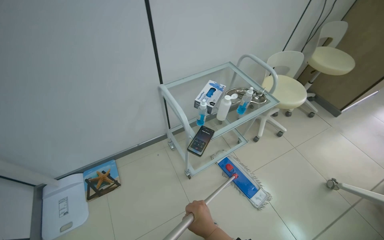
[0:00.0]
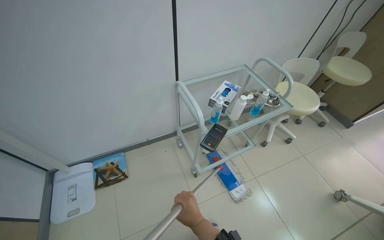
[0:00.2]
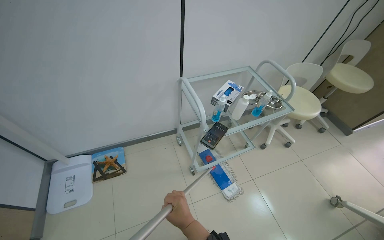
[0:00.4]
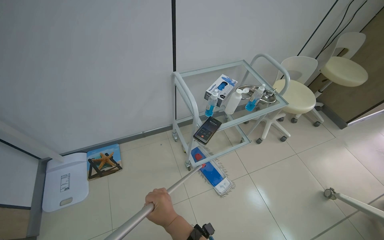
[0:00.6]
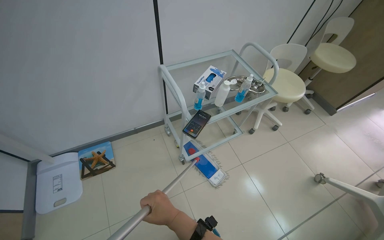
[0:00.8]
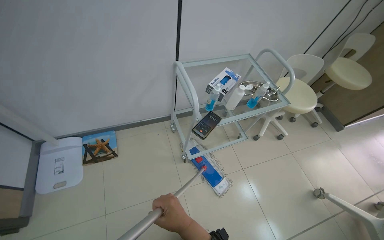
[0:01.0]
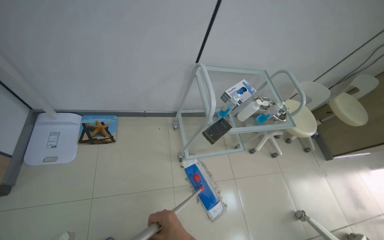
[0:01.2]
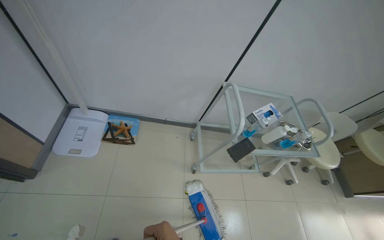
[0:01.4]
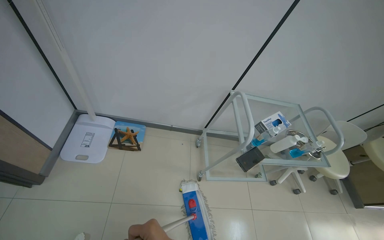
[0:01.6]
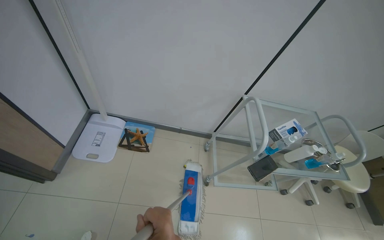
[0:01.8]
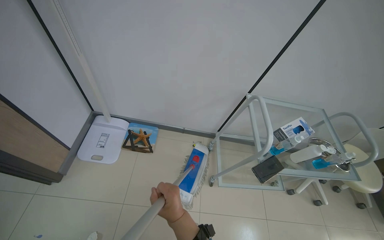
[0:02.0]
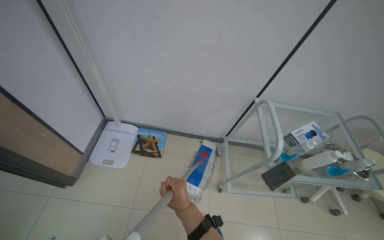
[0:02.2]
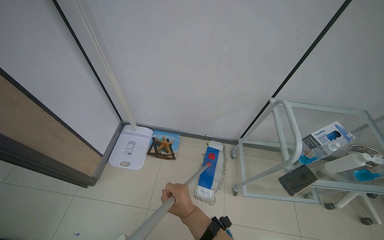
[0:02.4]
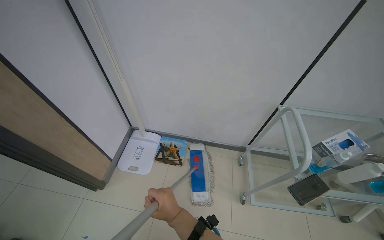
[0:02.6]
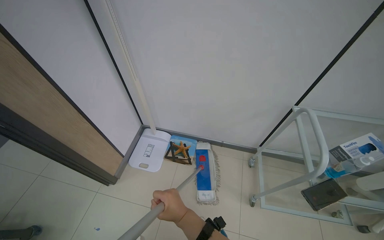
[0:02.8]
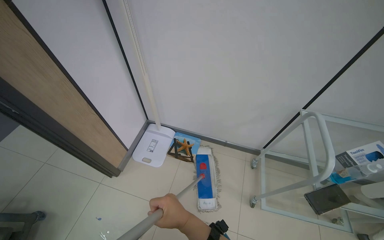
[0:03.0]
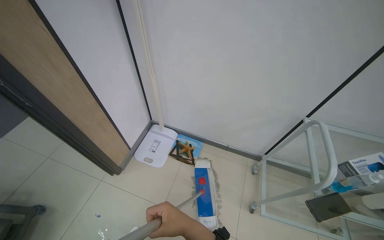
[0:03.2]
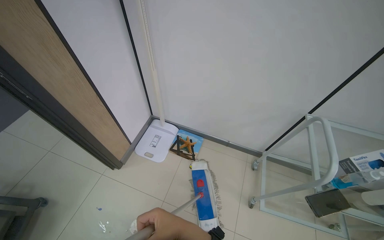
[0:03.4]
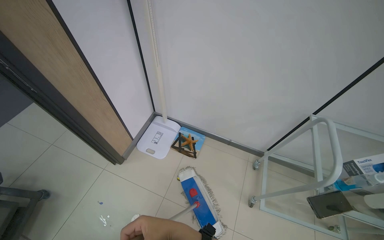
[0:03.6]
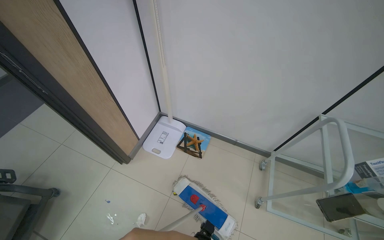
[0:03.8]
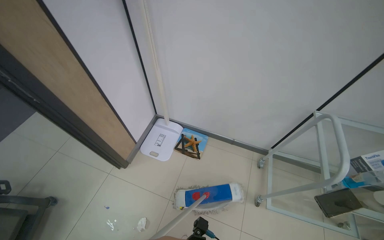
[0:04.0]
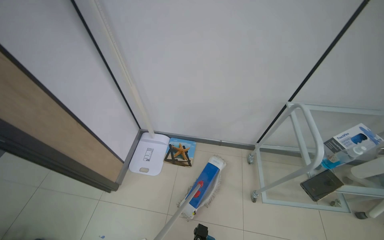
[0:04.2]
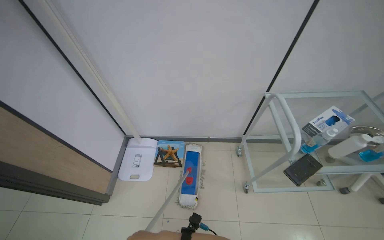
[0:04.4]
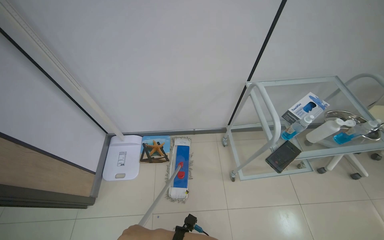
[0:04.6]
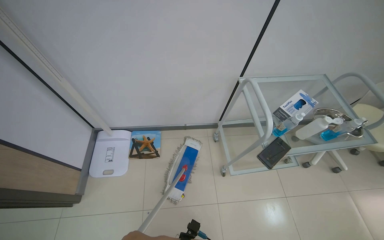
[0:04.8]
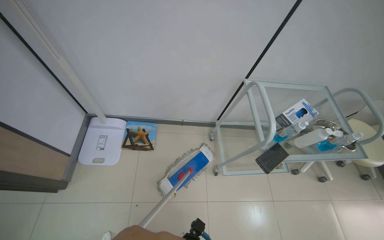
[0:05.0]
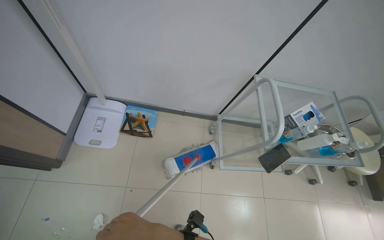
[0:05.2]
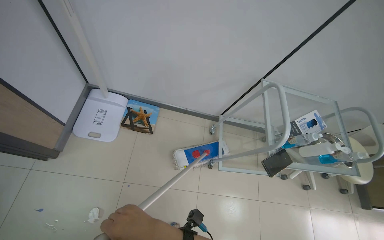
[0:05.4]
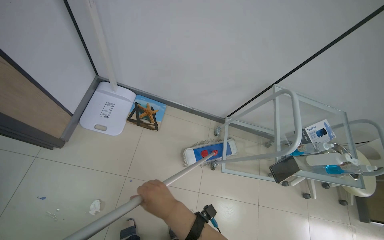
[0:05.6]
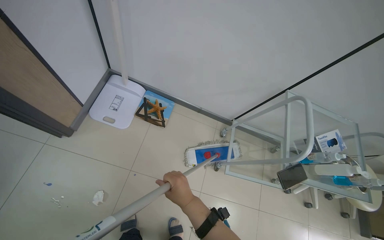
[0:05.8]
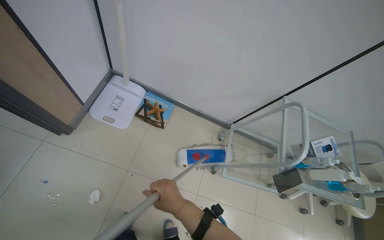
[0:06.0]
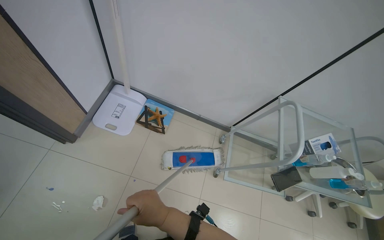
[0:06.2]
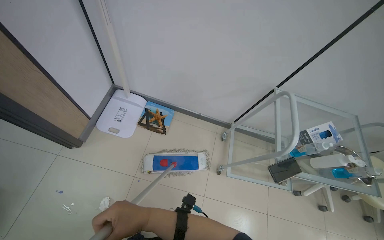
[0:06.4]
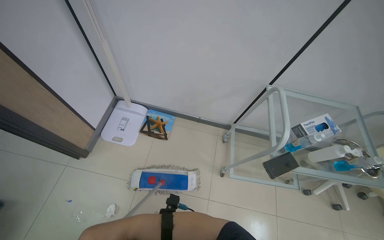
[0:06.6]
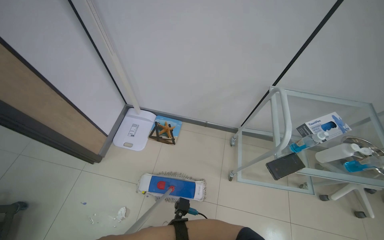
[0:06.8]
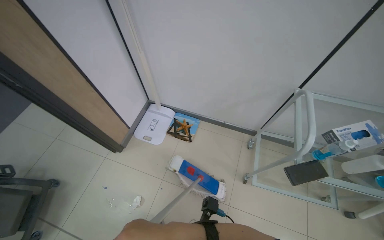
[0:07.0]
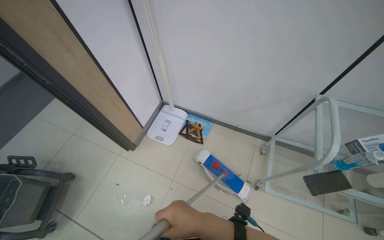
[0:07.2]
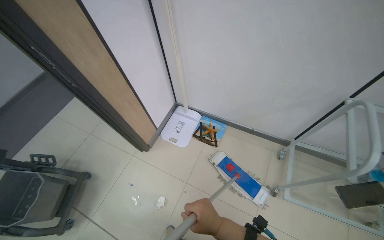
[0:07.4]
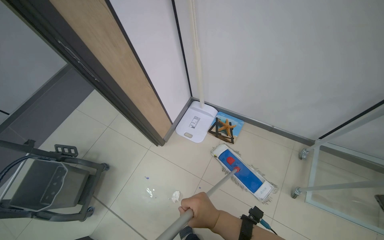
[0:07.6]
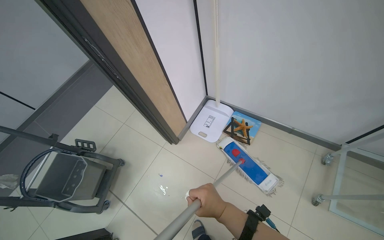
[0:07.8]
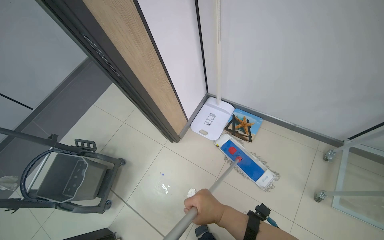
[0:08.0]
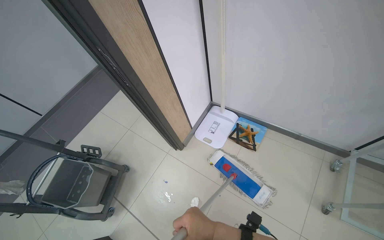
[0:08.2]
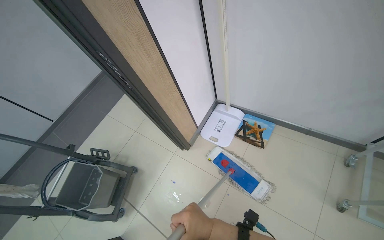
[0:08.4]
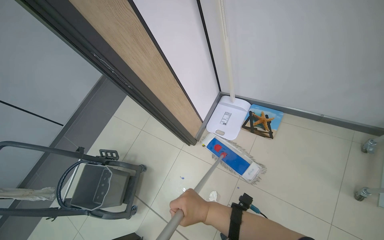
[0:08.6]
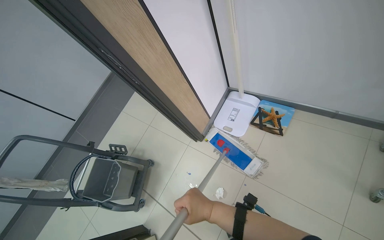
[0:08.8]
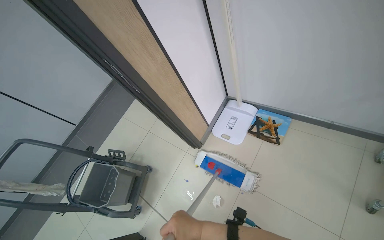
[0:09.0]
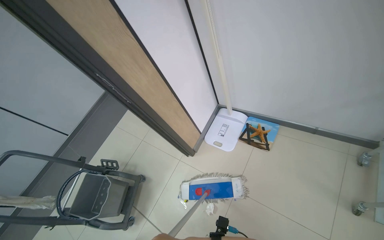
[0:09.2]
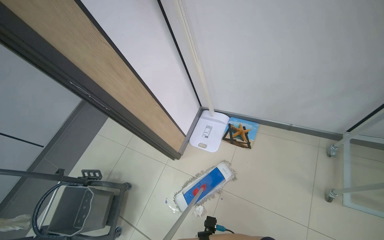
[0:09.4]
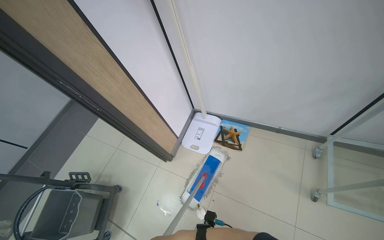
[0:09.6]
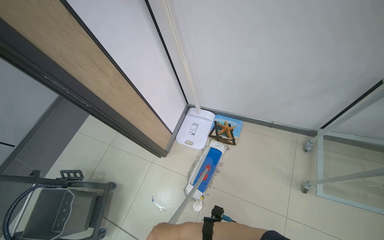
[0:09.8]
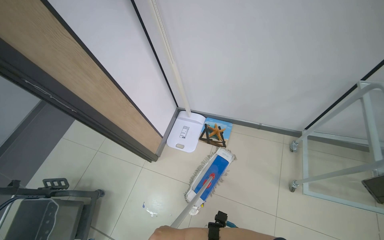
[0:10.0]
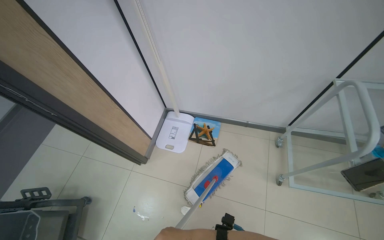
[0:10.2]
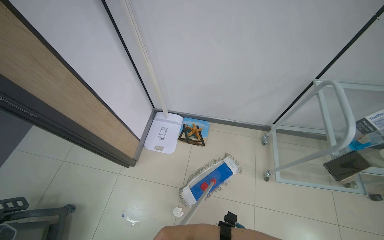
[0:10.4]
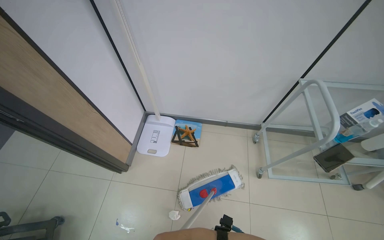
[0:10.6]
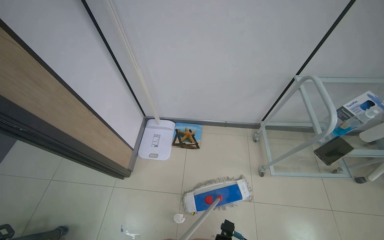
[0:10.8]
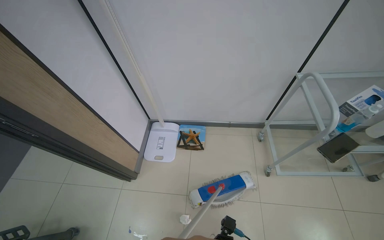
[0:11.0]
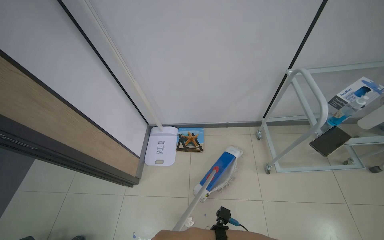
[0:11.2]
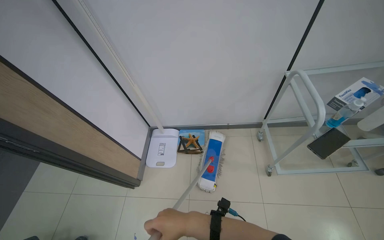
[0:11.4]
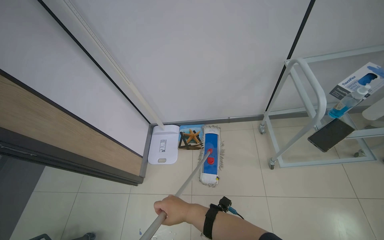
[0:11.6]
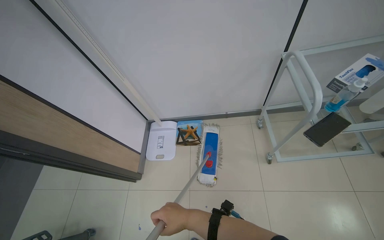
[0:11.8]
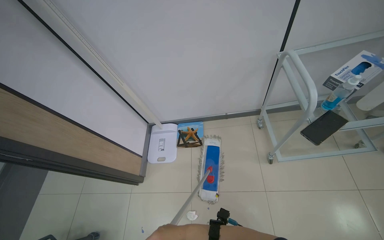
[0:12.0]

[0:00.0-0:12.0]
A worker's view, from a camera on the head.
Job: mopping floor.
The whole recording: Mopping room floor. The worker mops the floor in the room, moving furniture and objects to clean the entire area.
0:00.0 to 0:01.6: Everything in view rotates approximately 30 degrees clockwise.
0:01.6 to 0:03.0: The camera is aimed about 20 degrees further to the left.
0:06.0 to 0:07.6: The camera is aimed some 30 degrees further to the left.
0:09.0 to 0:10.4: The camera sweeps to the right, by roughly 25 degrees.

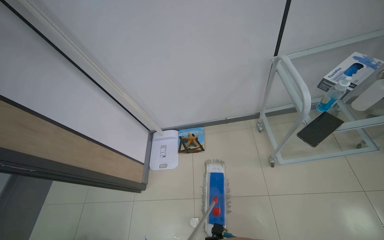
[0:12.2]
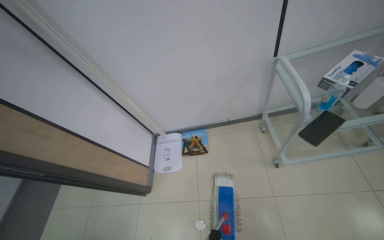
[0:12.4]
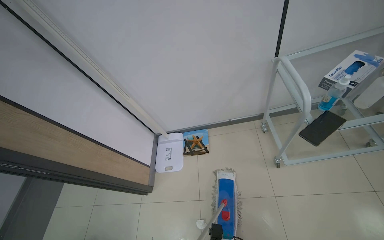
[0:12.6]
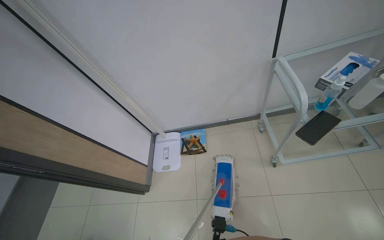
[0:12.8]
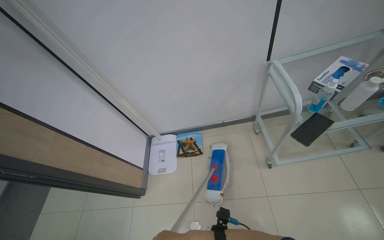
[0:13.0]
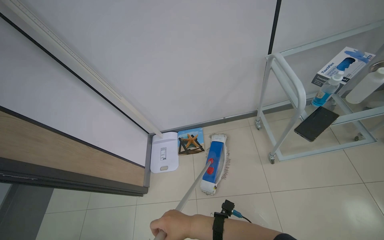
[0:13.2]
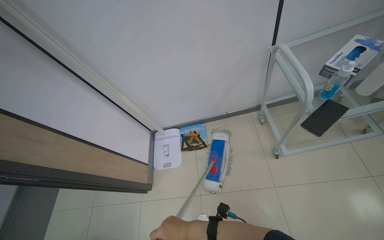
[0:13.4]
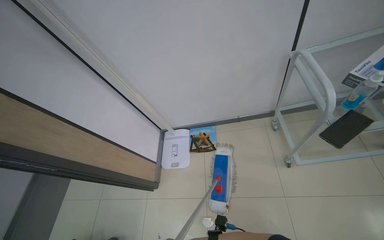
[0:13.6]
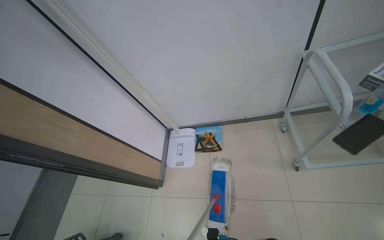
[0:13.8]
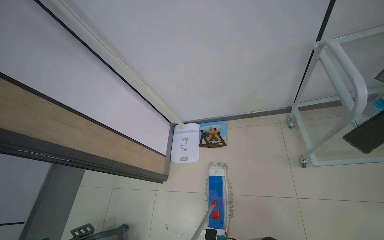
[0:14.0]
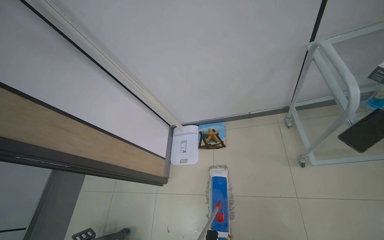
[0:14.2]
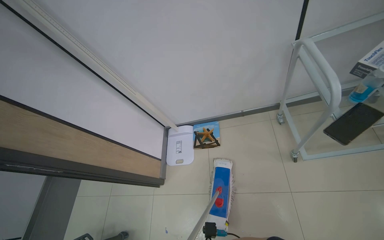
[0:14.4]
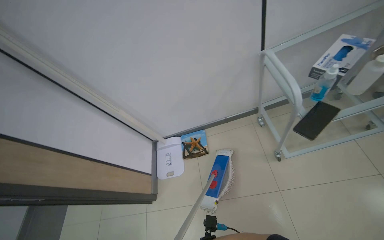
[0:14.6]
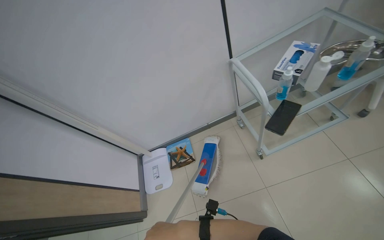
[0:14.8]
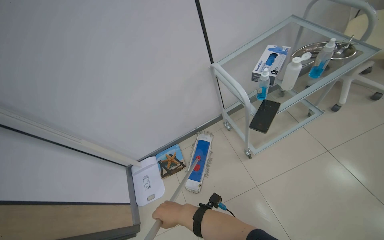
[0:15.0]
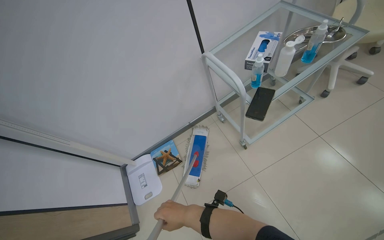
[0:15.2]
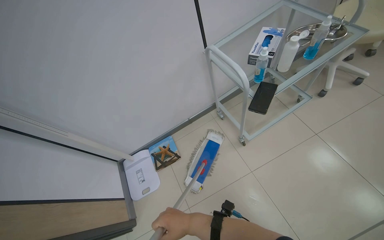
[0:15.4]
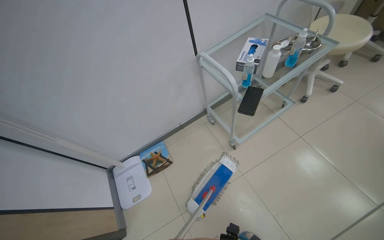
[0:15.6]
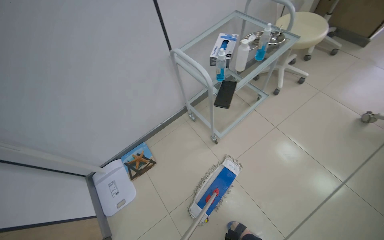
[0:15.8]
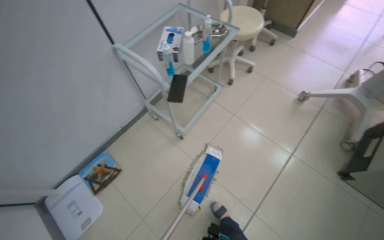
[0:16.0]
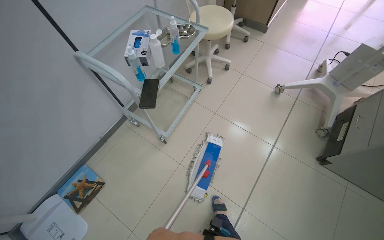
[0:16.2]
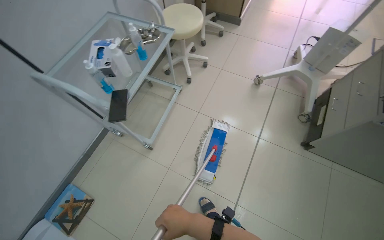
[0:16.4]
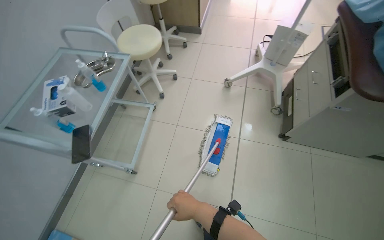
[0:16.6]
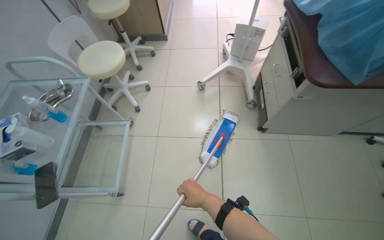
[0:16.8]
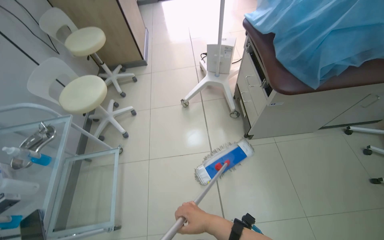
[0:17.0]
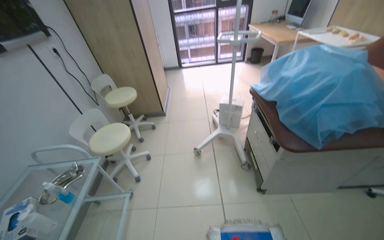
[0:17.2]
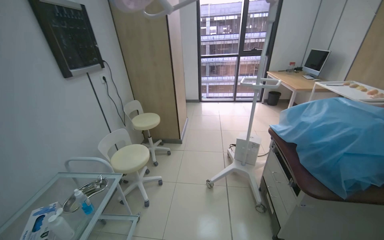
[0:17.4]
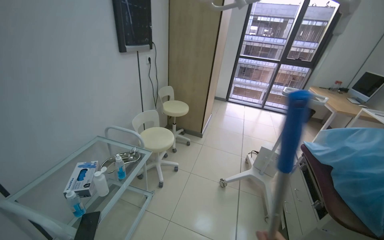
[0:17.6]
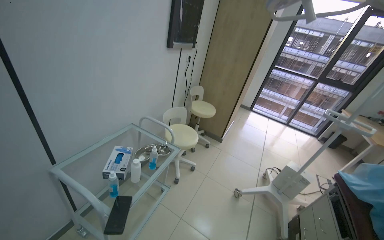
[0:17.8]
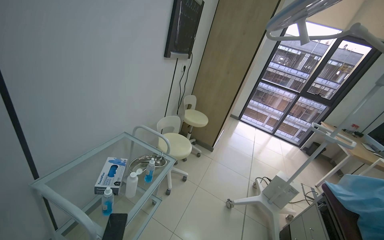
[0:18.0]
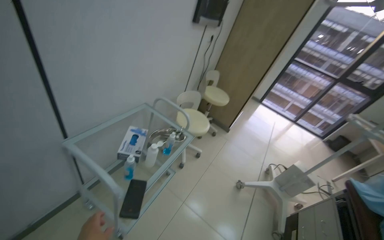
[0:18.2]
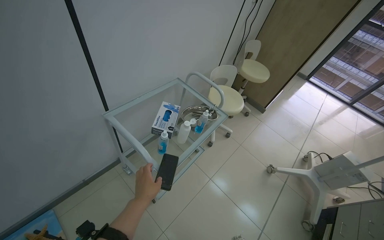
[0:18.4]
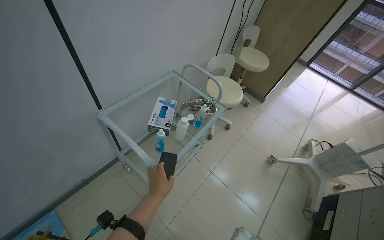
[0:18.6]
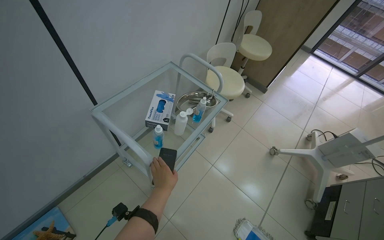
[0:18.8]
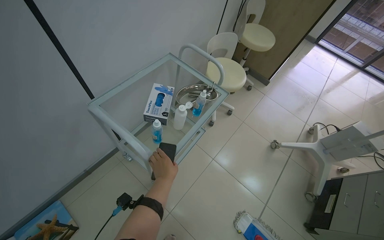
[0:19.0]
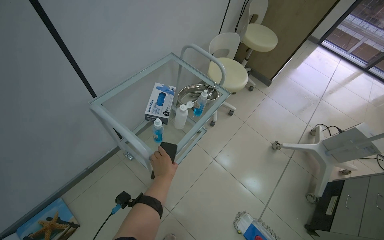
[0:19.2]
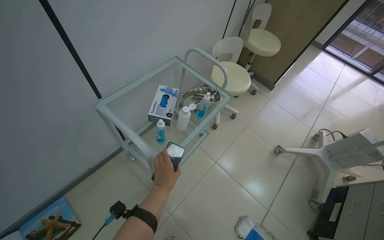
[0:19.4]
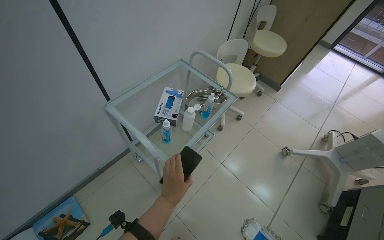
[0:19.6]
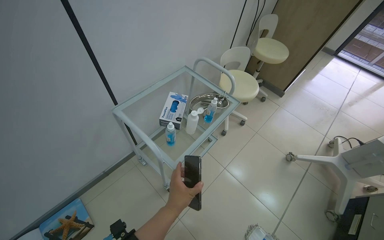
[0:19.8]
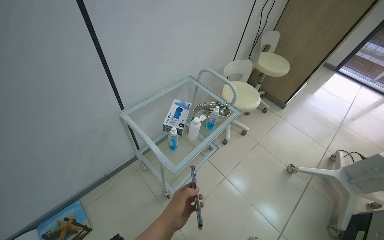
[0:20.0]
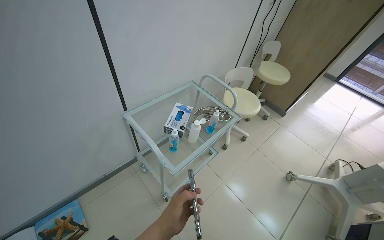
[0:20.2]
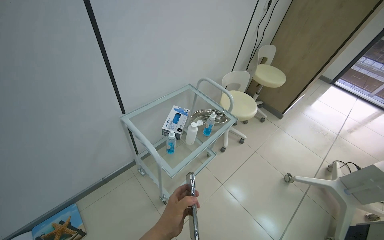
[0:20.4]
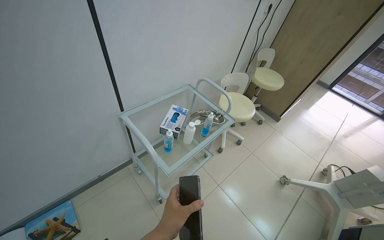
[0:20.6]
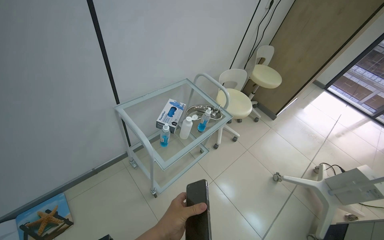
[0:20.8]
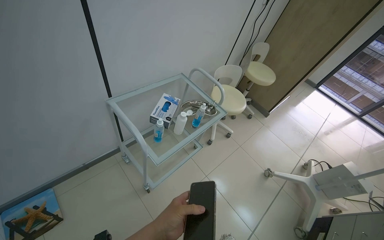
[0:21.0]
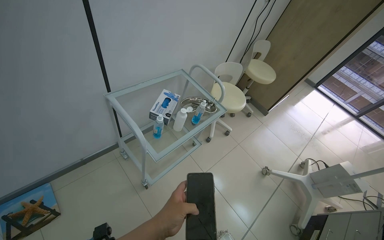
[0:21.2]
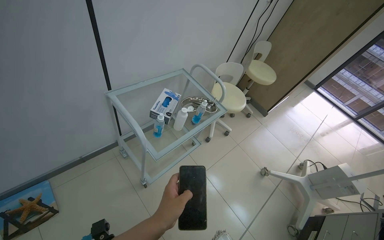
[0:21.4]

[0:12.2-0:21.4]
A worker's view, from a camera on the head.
Job: mopping floor.
The whole recording: Mopping room floor. The worker mops the floor in the room, moving furniture and objects to clean the entire area.
0:13.8 to 0:15.2: The wearer looks approximately 30 degrees further to the right.
0:15.2 to 0:16.8: The head travels about 50 cm. The wearer's head swings approximately 60 degrees to the right.
0:16.8 to 0:18.4: The camera is carried approximately 50 cm. The wearer looks approximately 50 degrees further to the left. The view tilts some 20 degrees upward.
0:18.4 to 0:19.8: The left hand moves to the right, roughly 10 cm.
0:19.8 to 0:21.4: The left hand moves nearer to the camera, some 10 cm.
